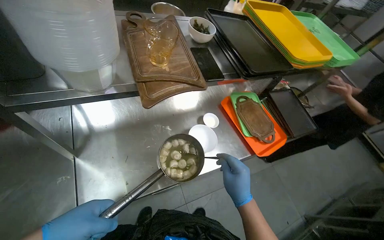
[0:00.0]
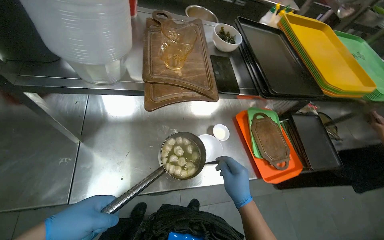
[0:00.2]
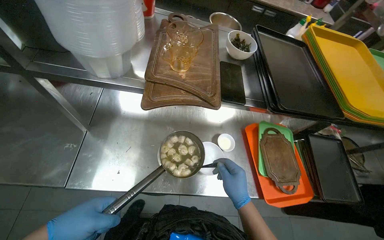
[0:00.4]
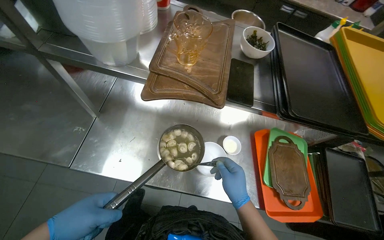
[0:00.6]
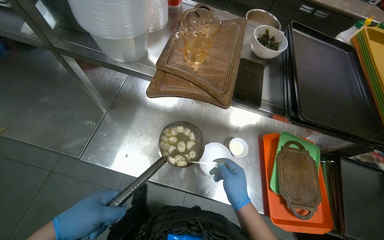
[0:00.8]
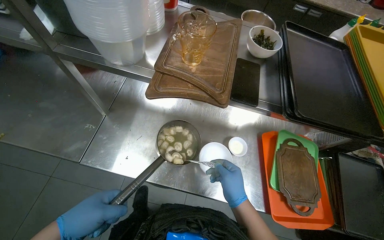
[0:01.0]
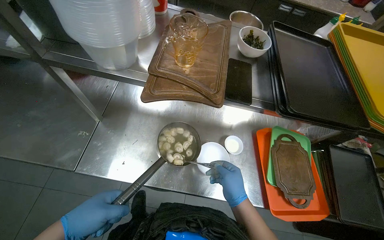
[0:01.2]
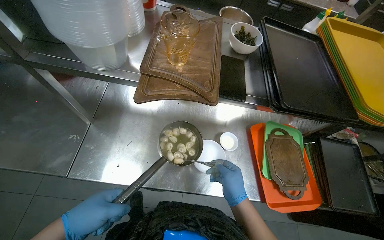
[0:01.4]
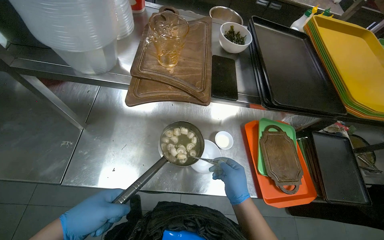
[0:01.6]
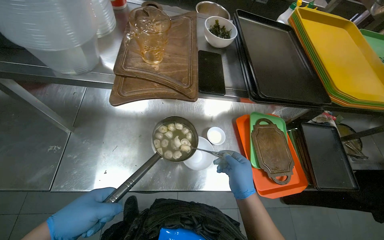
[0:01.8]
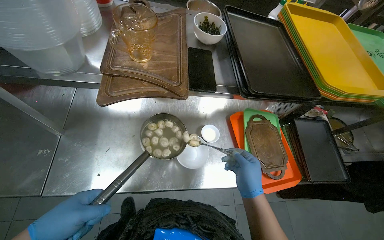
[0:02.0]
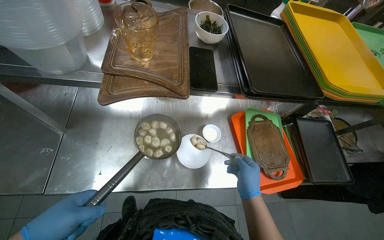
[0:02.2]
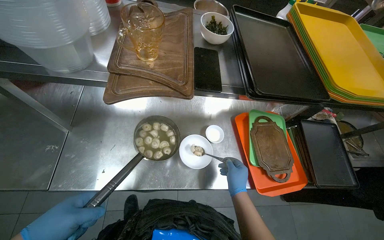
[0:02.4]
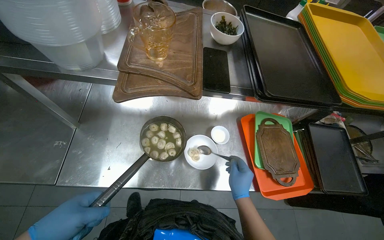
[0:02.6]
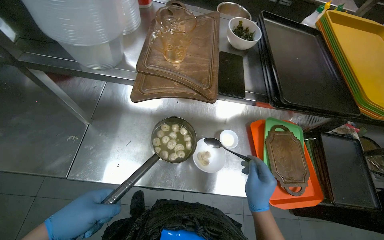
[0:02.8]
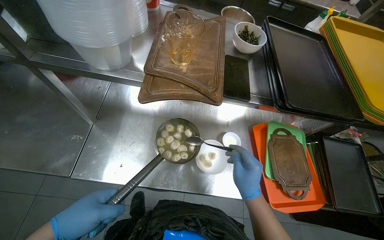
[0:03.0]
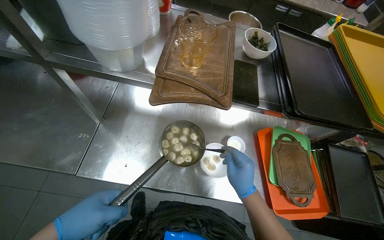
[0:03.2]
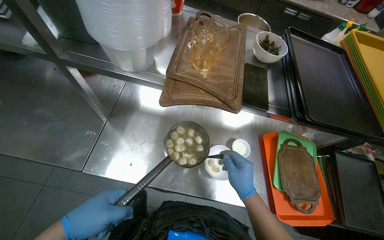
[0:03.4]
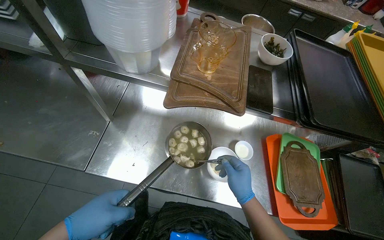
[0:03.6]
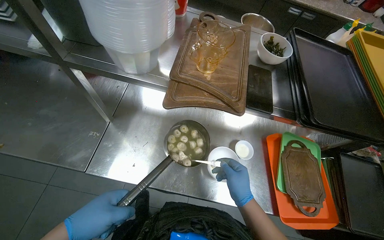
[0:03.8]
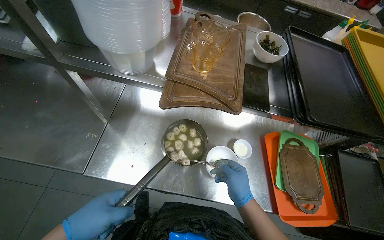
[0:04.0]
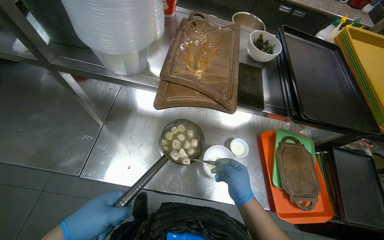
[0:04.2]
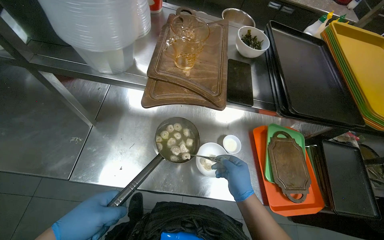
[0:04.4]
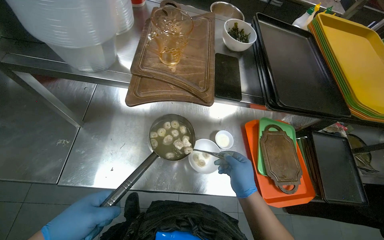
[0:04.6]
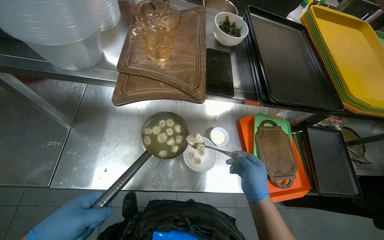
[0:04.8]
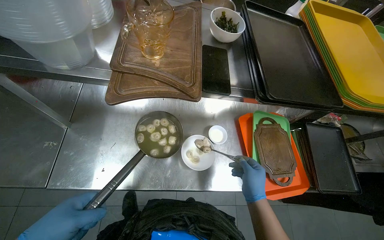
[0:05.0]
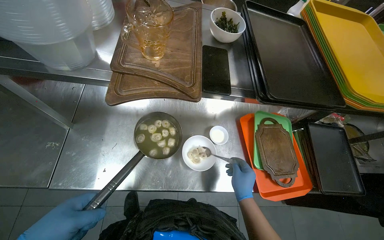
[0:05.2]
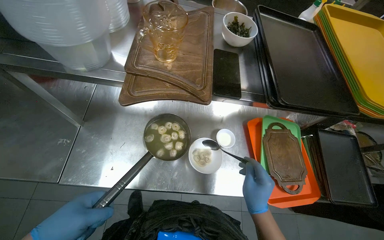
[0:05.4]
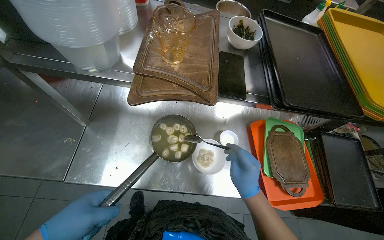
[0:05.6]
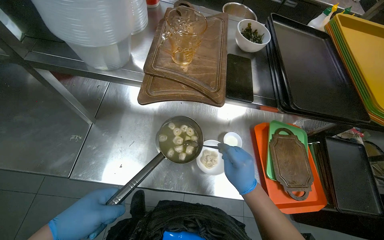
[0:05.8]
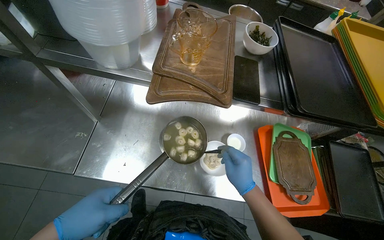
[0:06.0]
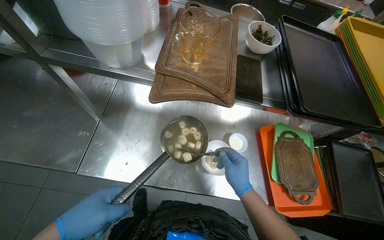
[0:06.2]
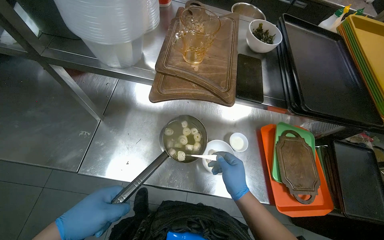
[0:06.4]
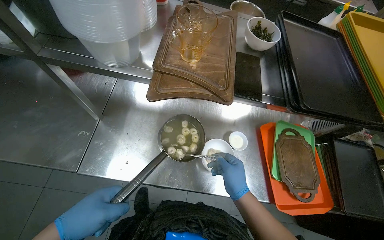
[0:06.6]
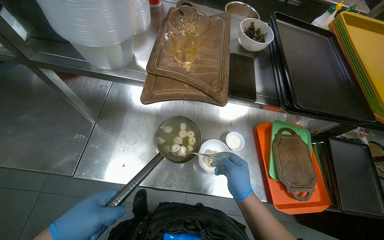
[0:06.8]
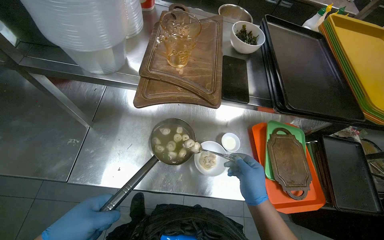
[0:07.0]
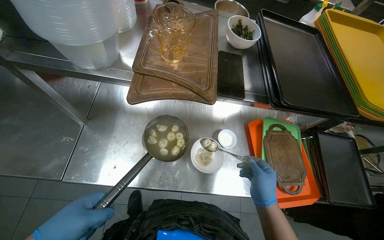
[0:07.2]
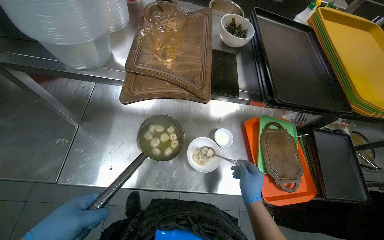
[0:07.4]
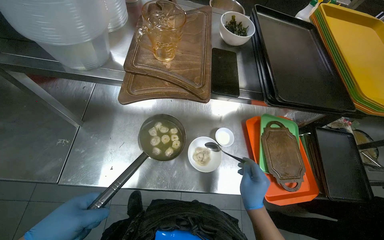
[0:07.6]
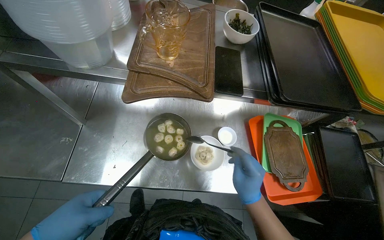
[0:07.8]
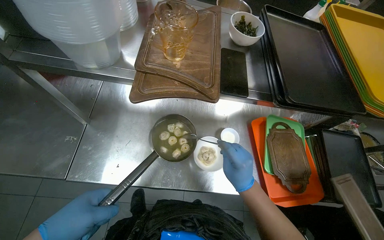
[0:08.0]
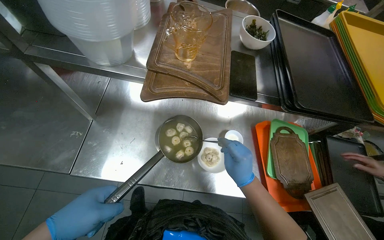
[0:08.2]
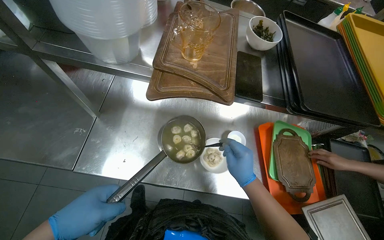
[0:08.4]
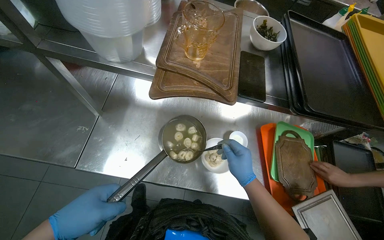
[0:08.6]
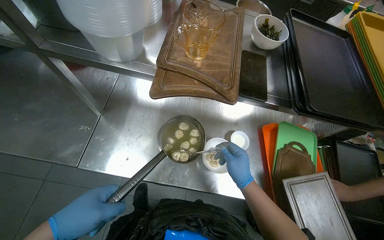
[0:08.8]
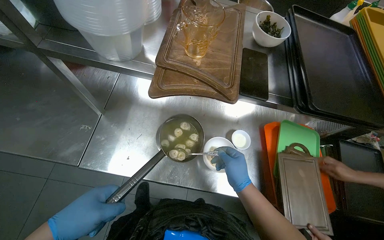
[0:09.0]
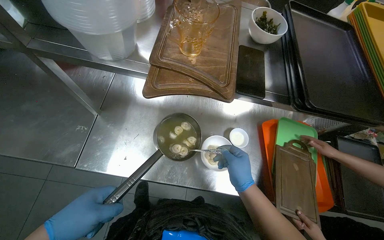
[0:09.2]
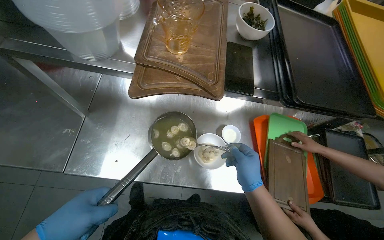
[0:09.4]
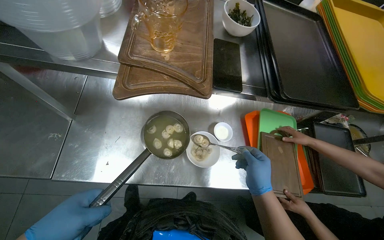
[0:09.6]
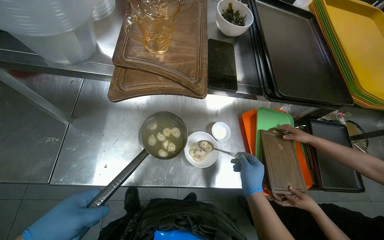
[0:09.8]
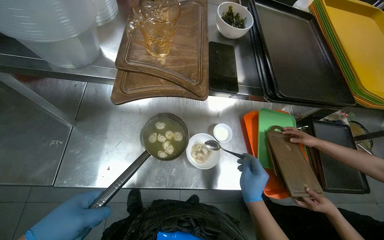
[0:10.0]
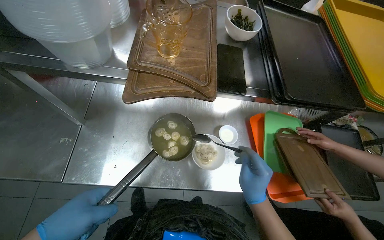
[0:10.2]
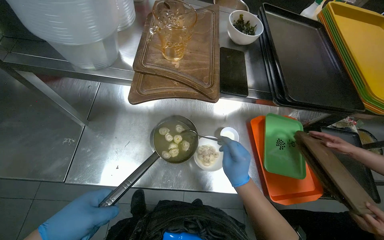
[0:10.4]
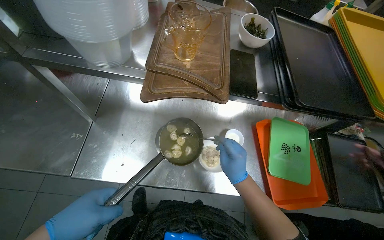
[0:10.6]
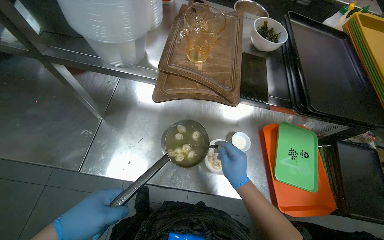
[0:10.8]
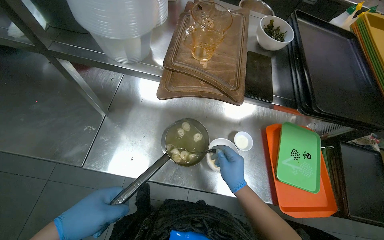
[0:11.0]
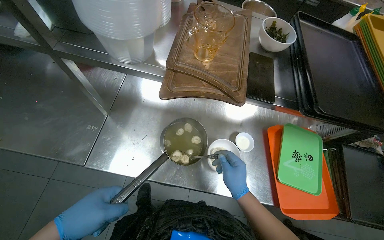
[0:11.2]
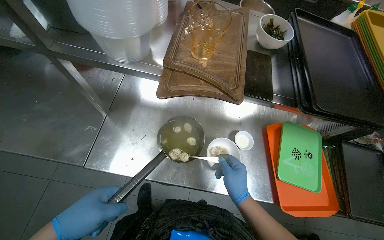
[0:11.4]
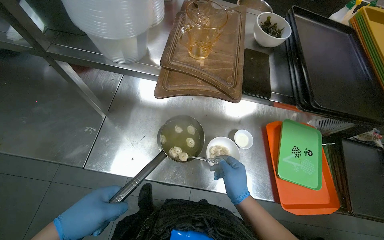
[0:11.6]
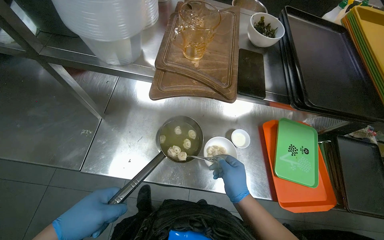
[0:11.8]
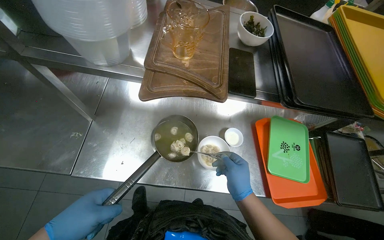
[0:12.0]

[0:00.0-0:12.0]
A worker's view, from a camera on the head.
Job: preparing food.
The whole recording: Preparing soup in bowl. The worker transfers food and liquid from a pot into a bowl and adds garnish.
0:00.0 to 0:01.6: The head turns to the left by some 25 degrees.

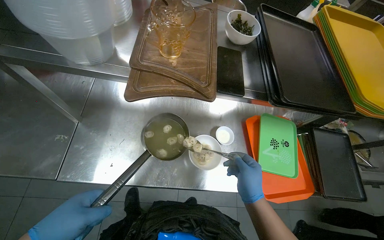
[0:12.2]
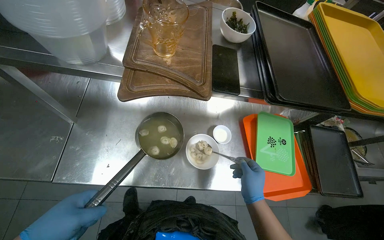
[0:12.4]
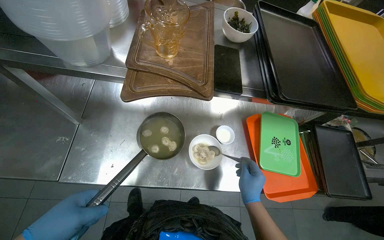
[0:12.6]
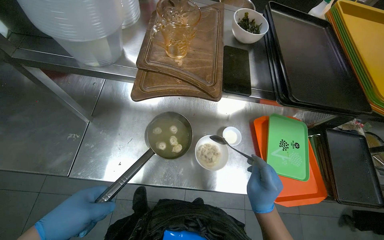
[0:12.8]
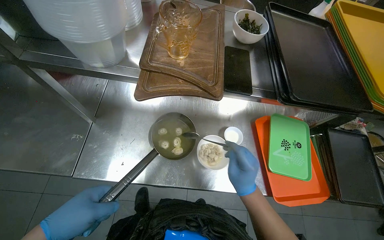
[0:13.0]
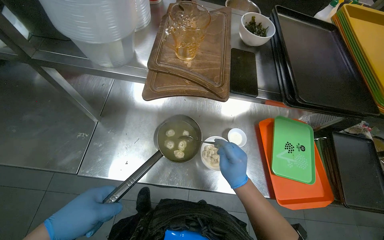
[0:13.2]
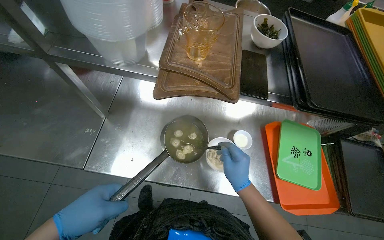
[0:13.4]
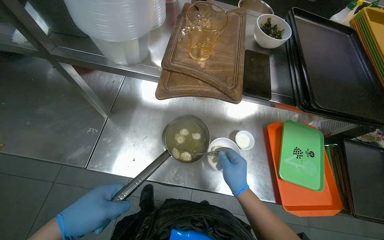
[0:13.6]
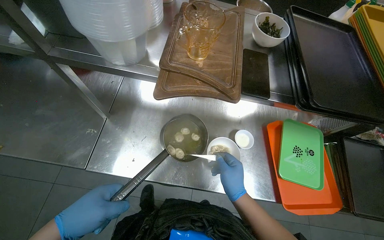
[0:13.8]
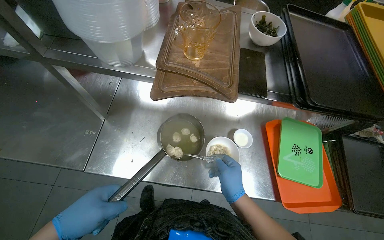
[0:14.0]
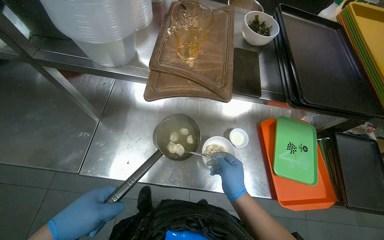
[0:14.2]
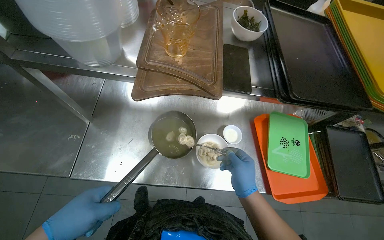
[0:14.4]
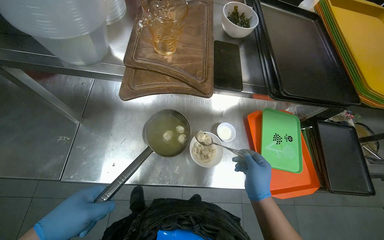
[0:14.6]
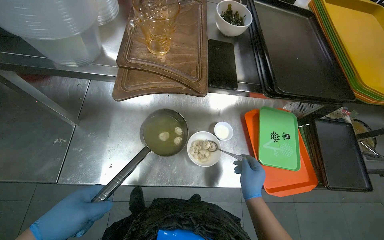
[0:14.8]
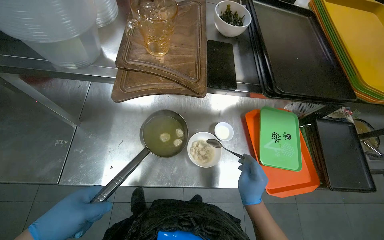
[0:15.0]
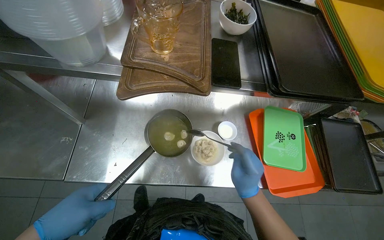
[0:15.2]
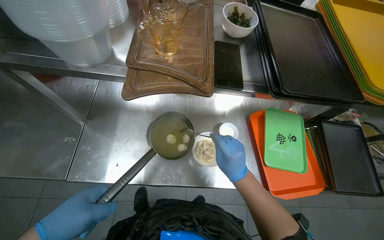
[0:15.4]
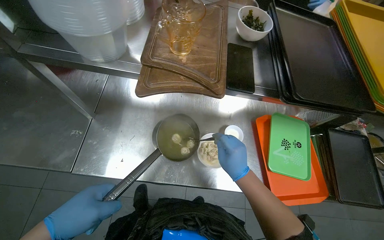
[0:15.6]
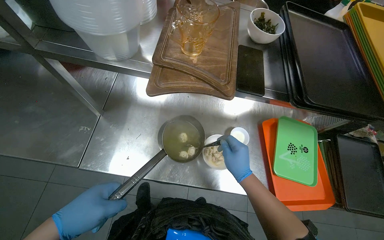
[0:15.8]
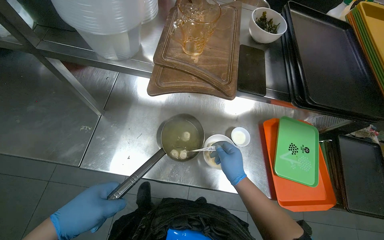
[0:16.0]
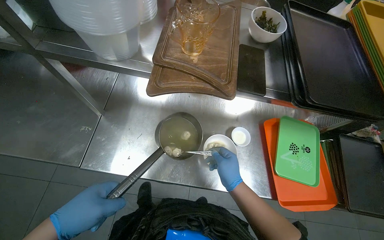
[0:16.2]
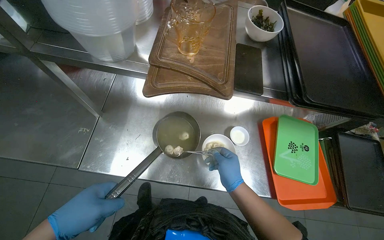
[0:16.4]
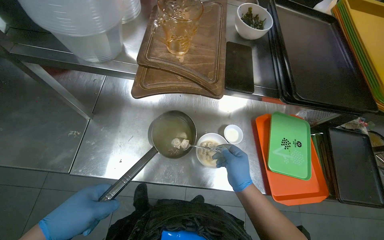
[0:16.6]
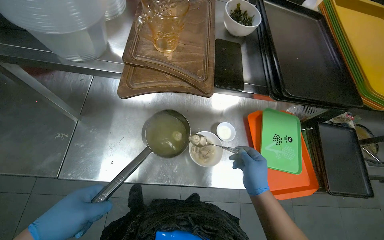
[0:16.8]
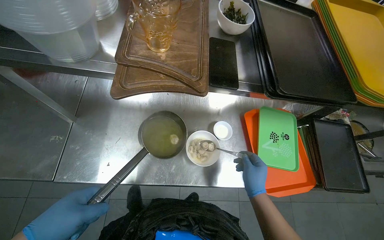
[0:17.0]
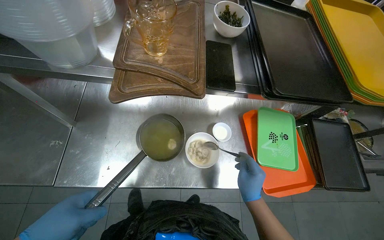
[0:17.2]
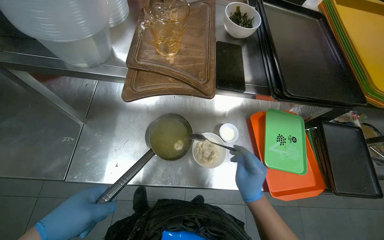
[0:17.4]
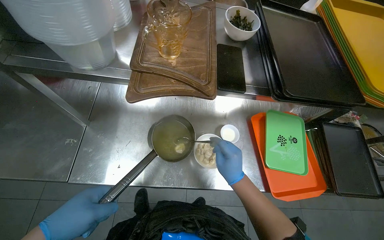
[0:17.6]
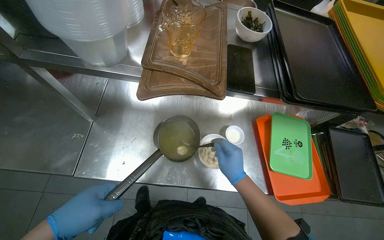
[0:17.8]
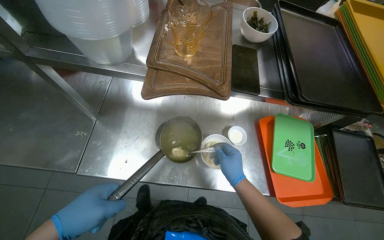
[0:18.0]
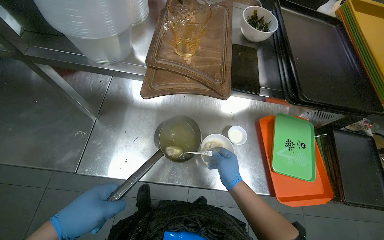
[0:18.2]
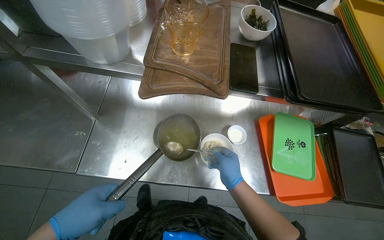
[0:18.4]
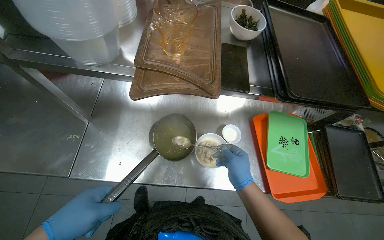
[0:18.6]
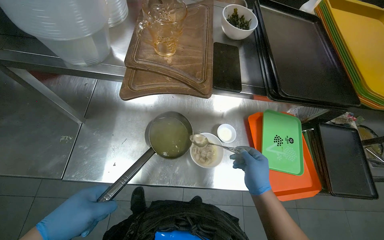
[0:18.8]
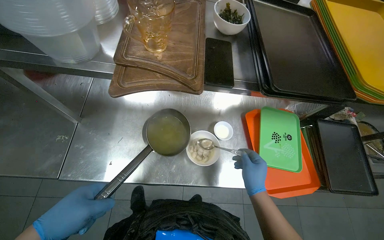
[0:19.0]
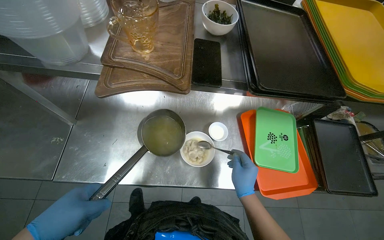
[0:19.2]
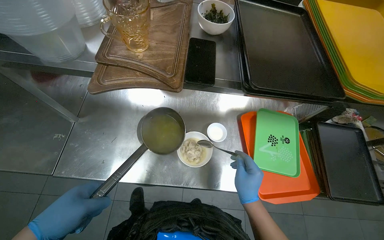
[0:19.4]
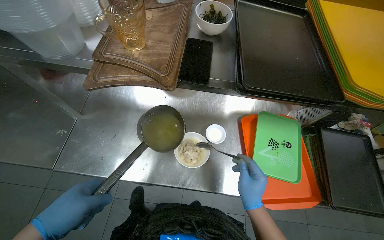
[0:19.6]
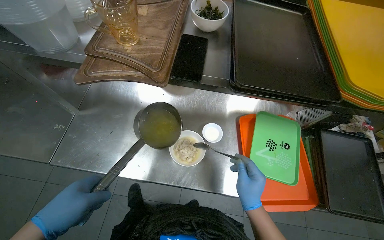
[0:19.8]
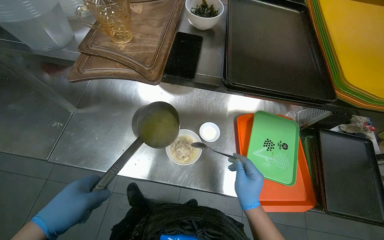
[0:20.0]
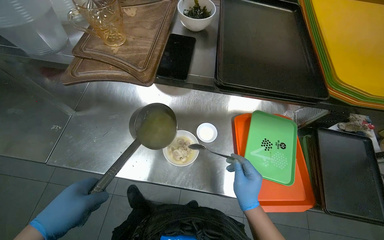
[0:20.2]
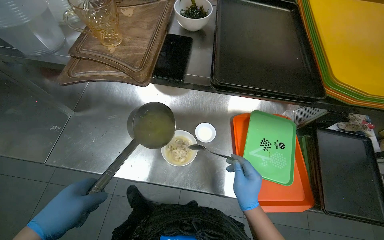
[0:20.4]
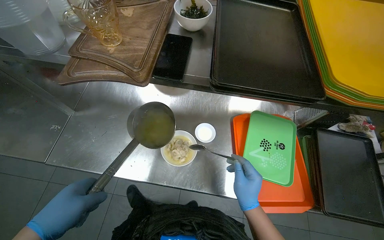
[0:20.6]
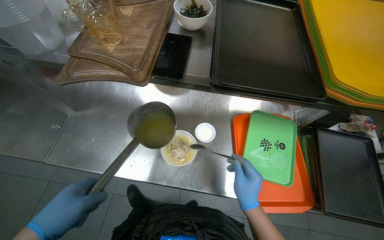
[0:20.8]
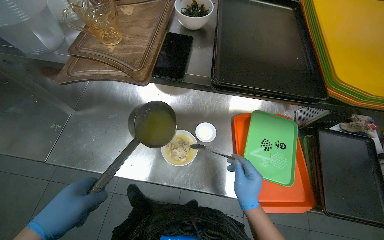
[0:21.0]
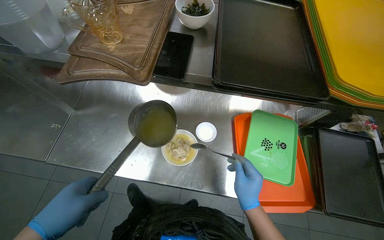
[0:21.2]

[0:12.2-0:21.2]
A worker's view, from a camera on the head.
Job: preparing food.
The whole recording: Preparing soup in bowl. The worker transfers food and liquid from a pot into a bowl and adds garnish.
0:19.8 to 0:21.2: The hands stay close to where they were, moving slightly.
